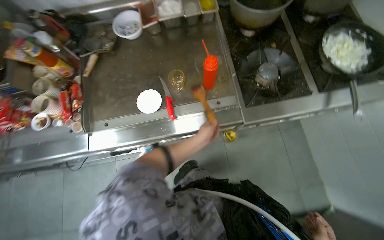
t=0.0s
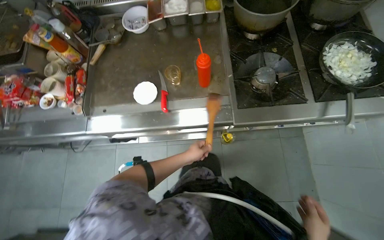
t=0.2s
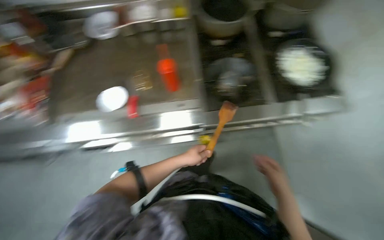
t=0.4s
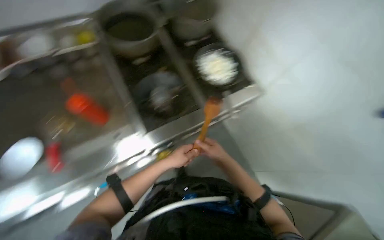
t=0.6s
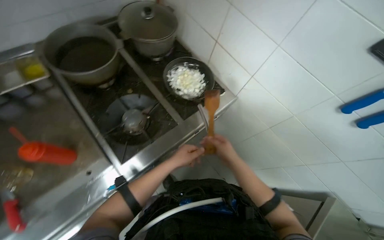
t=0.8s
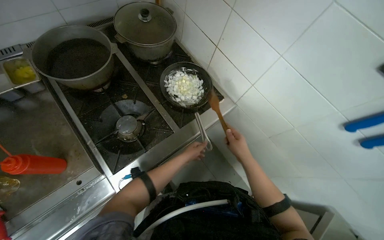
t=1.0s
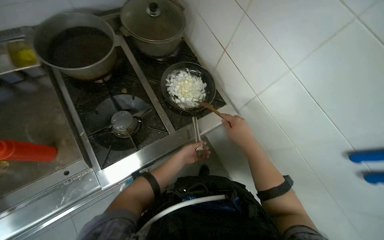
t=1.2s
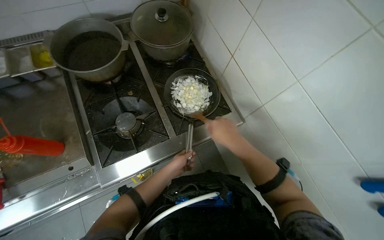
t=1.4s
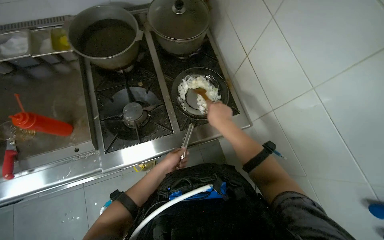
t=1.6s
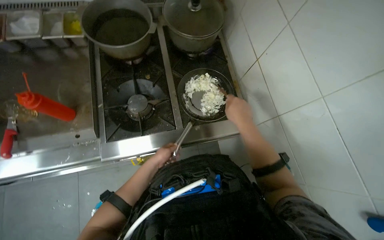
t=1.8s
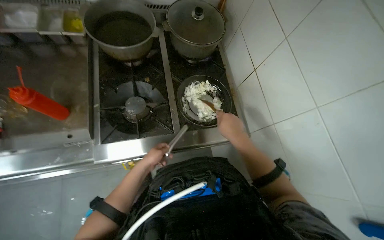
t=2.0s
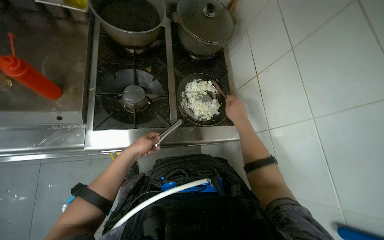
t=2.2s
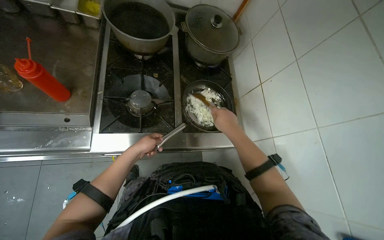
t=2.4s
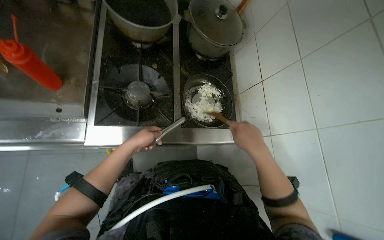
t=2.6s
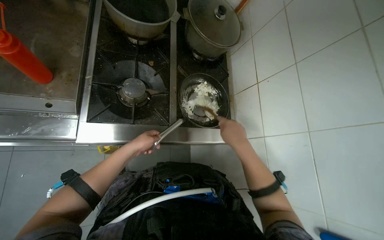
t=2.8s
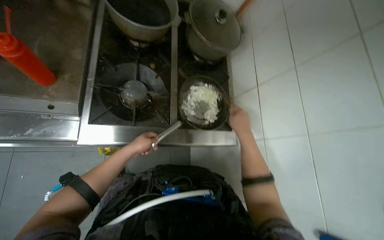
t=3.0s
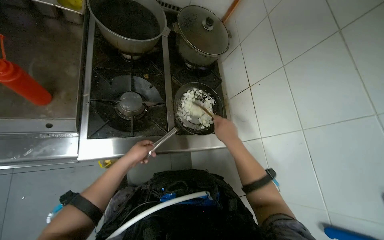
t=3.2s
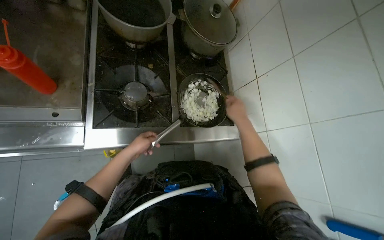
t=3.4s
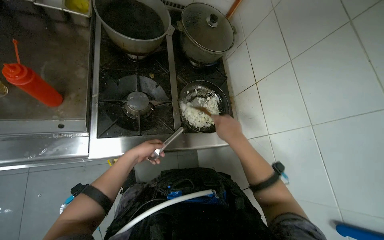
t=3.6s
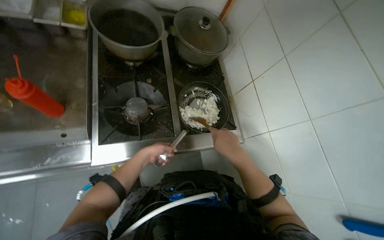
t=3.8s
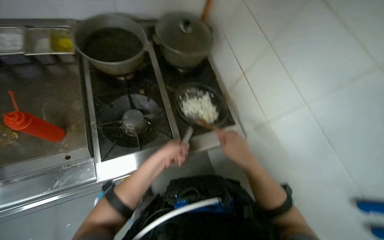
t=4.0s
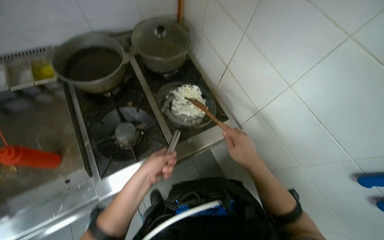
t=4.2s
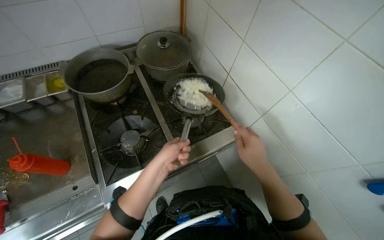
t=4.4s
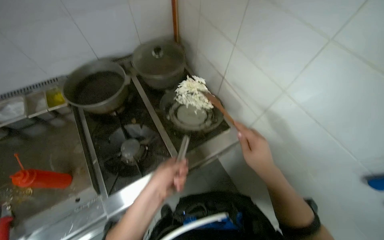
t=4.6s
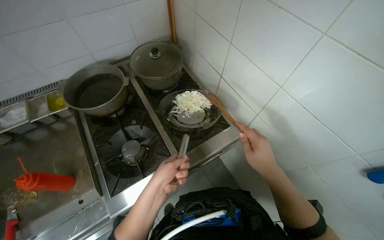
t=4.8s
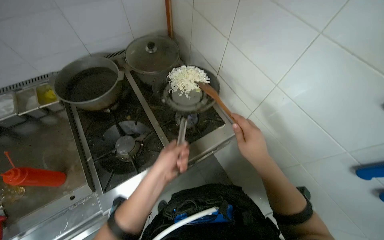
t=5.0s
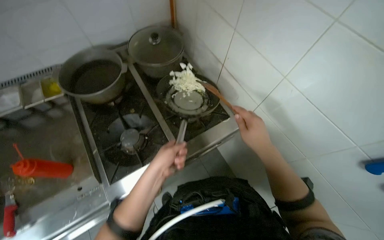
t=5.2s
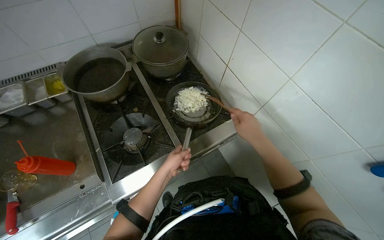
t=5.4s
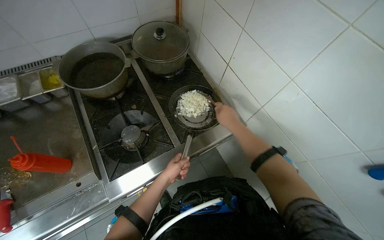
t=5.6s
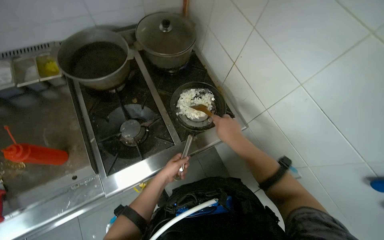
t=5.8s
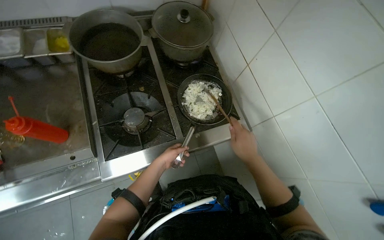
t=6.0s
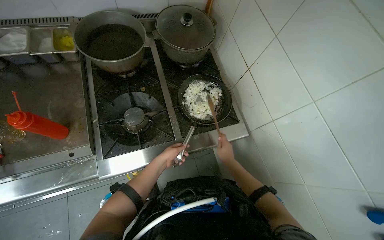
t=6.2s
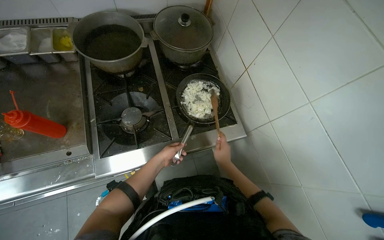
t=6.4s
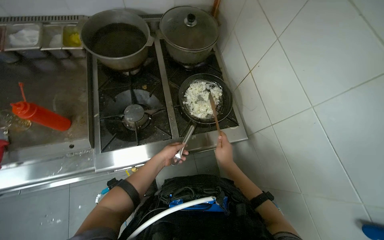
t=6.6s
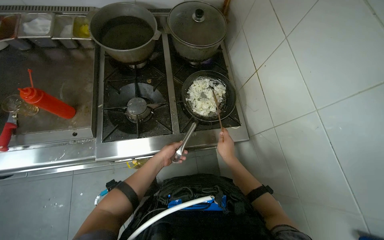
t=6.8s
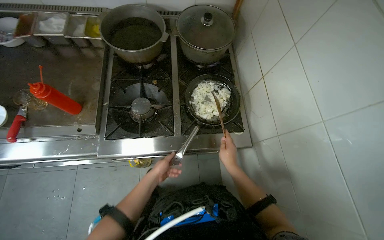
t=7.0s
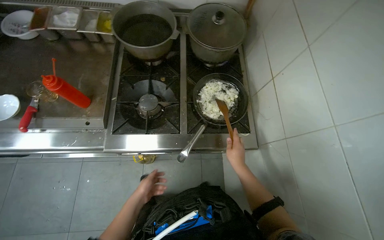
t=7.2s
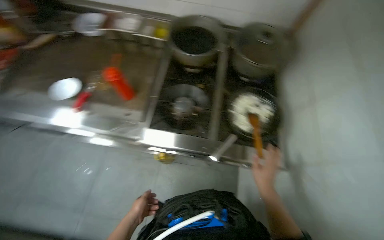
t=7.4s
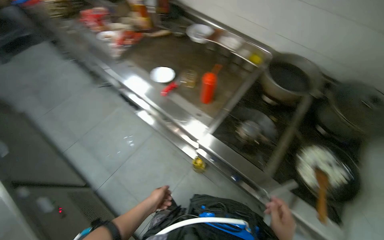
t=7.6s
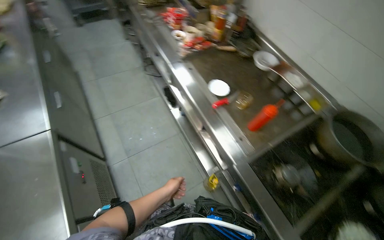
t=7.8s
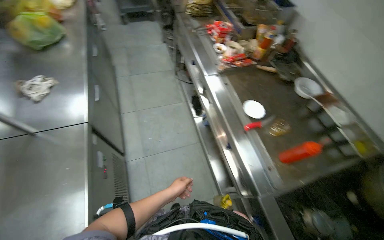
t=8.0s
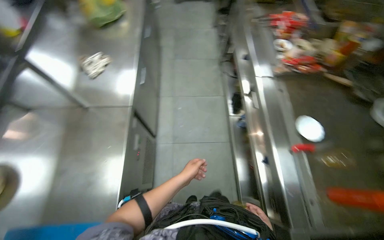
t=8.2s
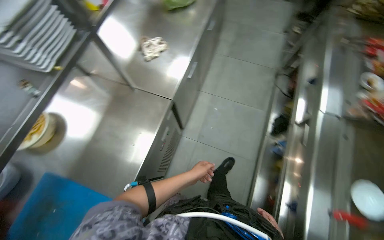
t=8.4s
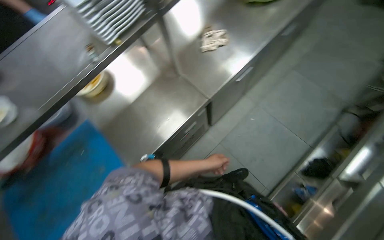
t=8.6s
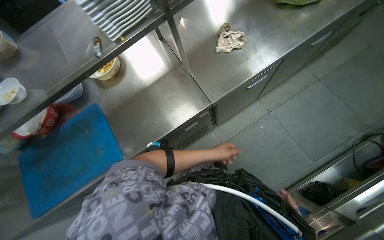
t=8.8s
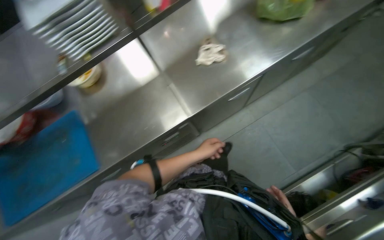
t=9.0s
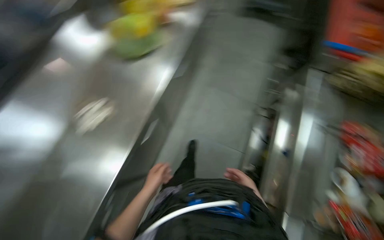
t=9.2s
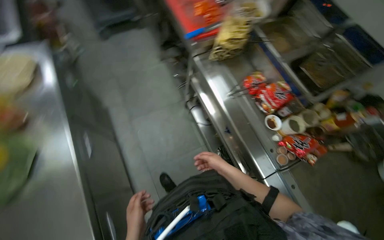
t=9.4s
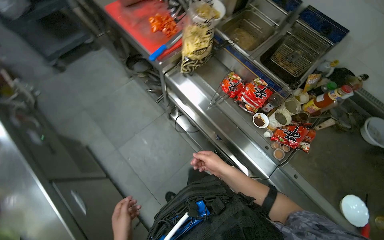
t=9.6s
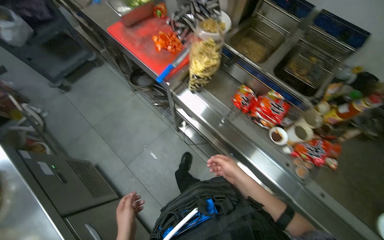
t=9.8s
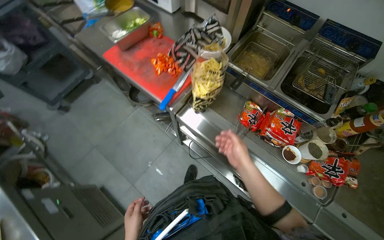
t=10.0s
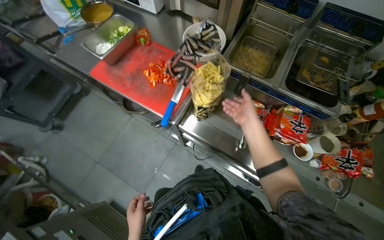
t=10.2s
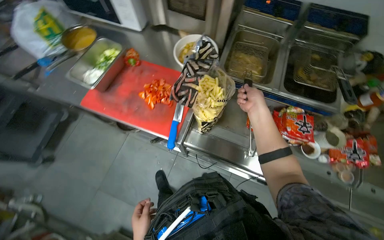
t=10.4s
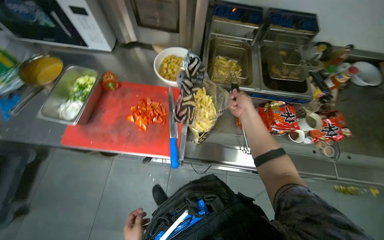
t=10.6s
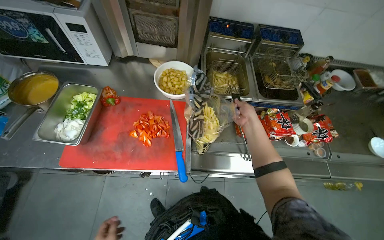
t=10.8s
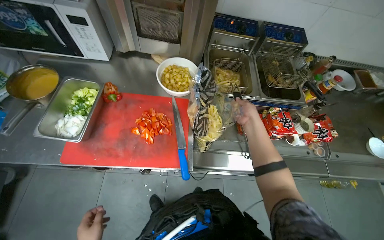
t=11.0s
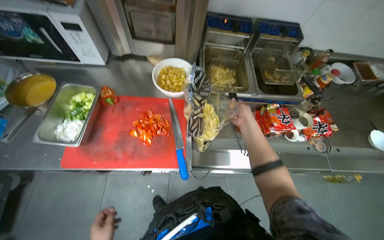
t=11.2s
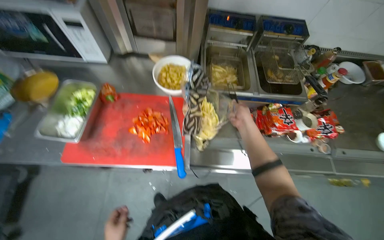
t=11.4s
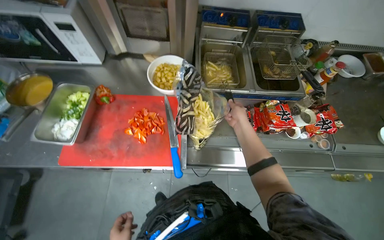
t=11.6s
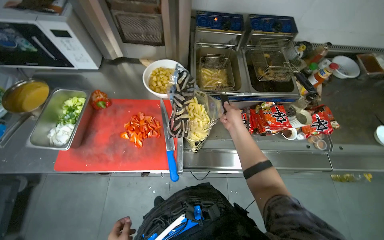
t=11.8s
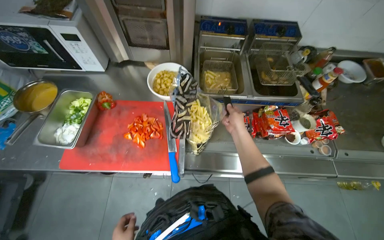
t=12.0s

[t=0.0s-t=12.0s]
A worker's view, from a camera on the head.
Job: cooking food.
The whole recording: Sautéing and seasoning vegetables. The worker stirs onions, adds chopped vegetables, and seasons them in a pan on the stove.
t=0.0s to t=1.6s: The wearer moves approximately 40 cm. The view swings roughly 15 degrees to the right. The view tips upward by approximately 15 degrees.
t=1.6s to t=3.0s: The left hand shifts roughly 10 cm to the left.
t=3.0s to t=4.4s: The scene turns about 30 degrees counterclockwise in the picture. The right hand shifts roughly 20 cm down the picture and nearer to the camera, while the left hand is displaced nearer to the camera and to the right by approximately 25 cm.
t=4.4s to t=6.0s: The left hand shifts about 20 cm farther from the camera. Meanwhile the right hand travels farther from the camera and back again, approximately 10 cm each way.
t=6.0s to t=7.6s: The head turns to the left by some 60 degrees.
t=7.6s to t=9.0s: The wearer moves about 70 cm. The wearer looks approximately 110 degrees further to the left.
t=9.0s to t=10.4s: The camera is carried approximately 80 cm. The wearer looks approximately 75 degrees further to the right.

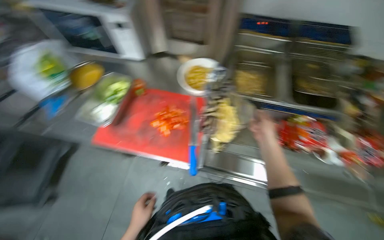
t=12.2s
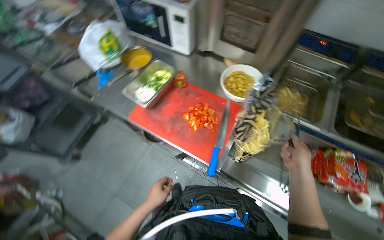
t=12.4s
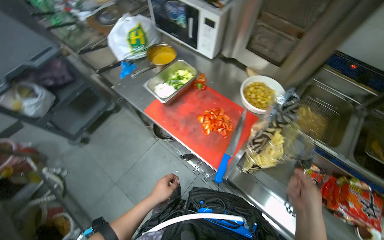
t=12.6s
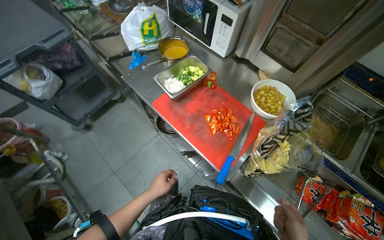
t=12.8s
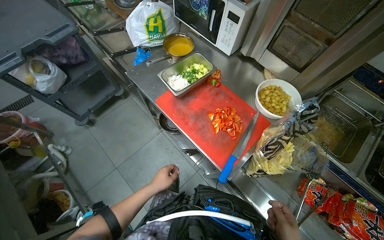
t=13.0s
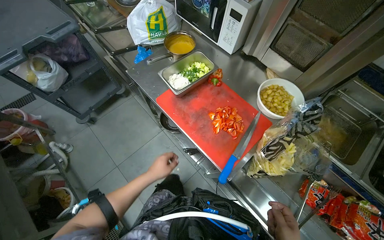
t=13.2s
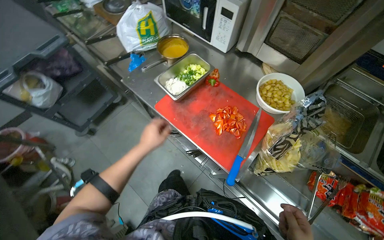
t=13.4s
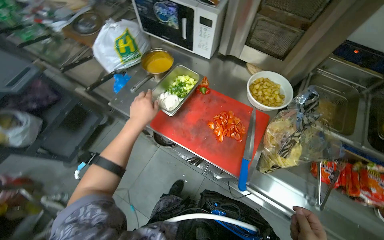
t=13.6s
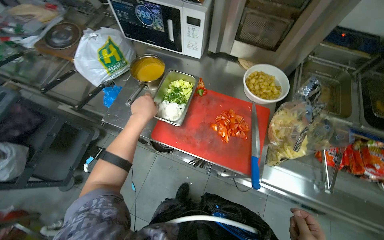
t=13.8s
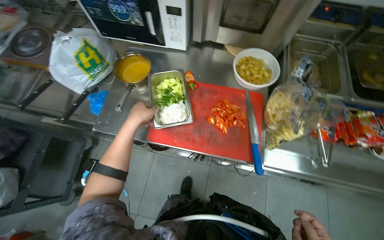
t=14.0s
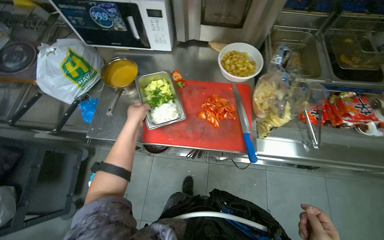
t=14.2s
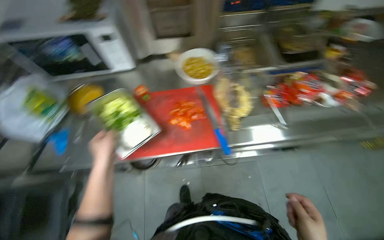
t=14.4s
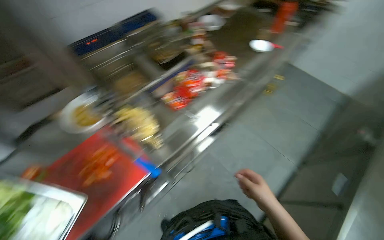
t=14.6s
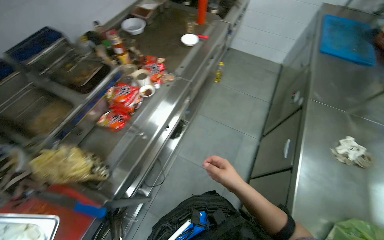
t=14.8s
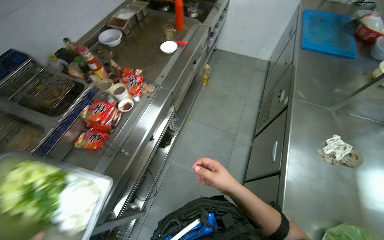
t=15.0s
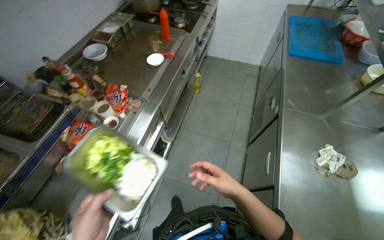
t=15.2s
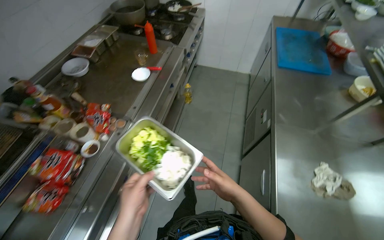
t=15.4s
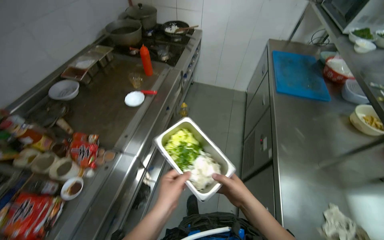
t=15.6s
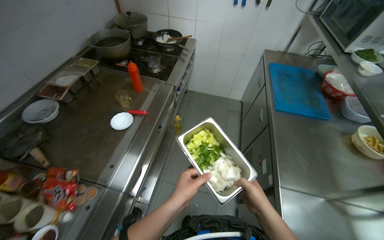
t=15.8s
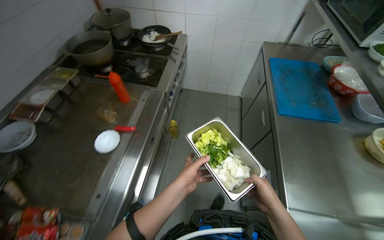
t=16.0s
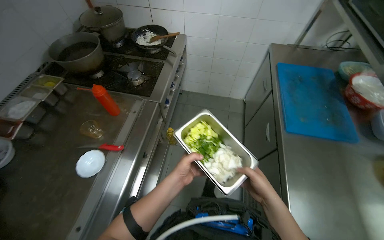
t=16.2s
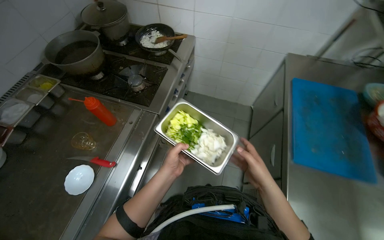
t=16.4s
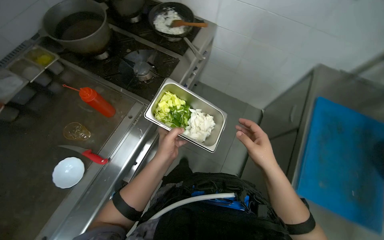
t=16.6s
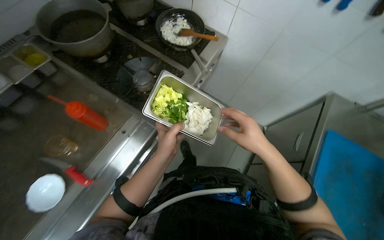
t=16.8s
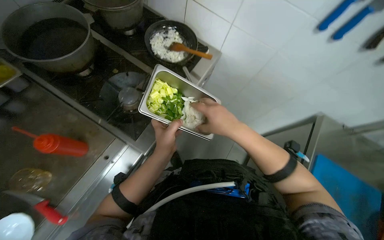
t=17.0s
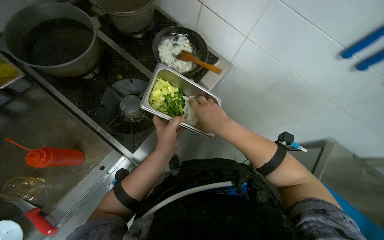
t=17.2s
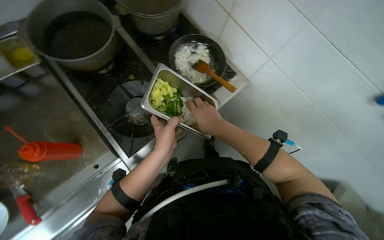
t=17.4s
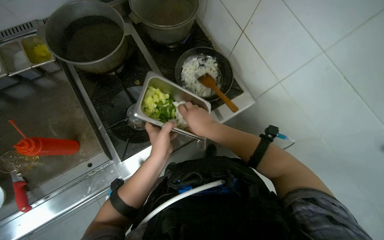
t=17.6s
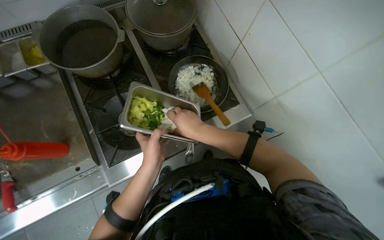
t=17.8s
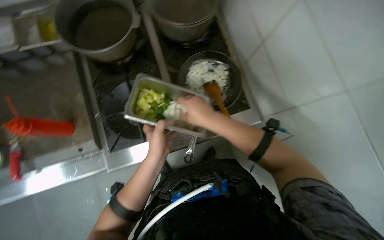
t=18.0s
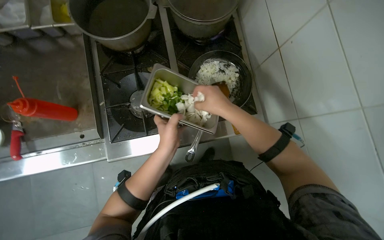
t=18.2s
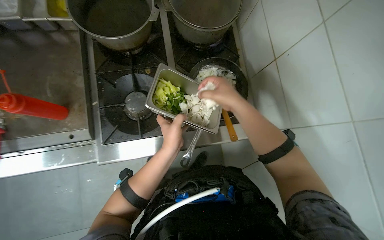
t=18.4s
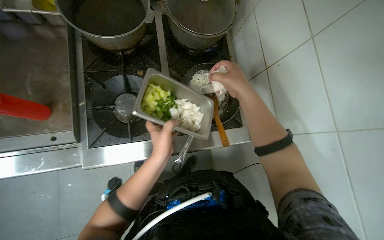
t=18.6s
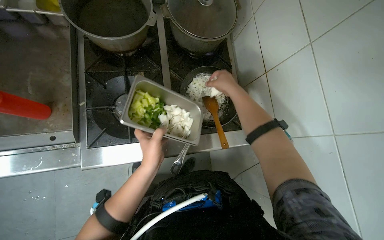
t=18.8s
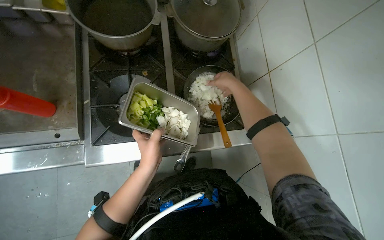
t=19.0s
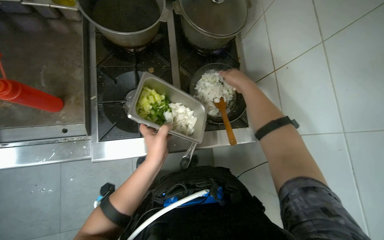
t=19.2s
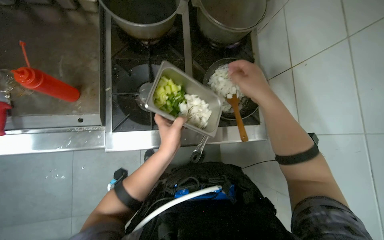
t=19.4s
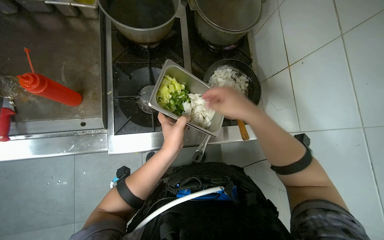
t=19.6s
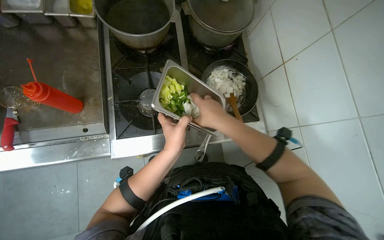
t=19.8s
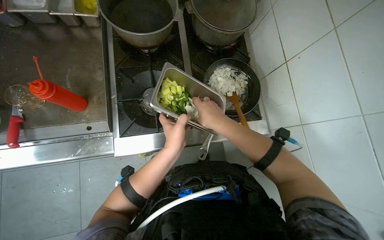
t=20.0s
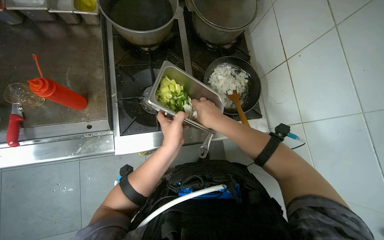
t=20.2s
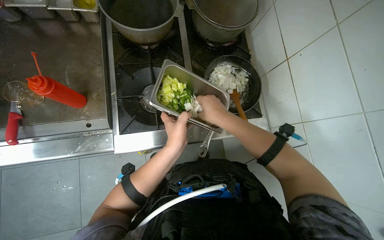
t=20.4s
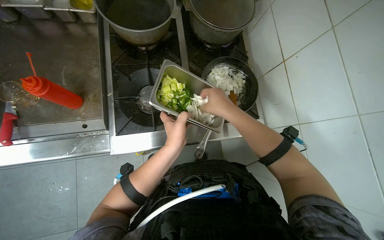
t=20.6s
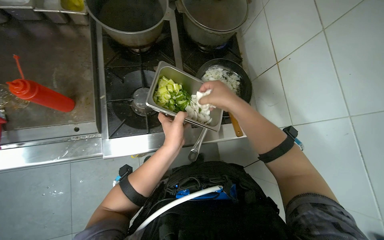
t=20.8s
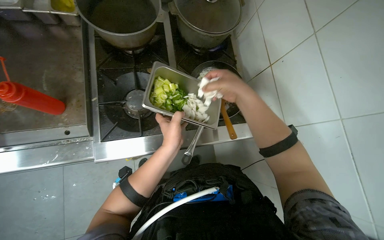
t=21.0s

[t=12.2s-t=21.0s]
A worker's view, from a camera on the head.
Job: cooking food.
The whole recording: Sautéing and seasoning vegetables. The worker stirs onions, adds chopped vegetables, and seasons them in a pan on the stove.
t=13.6s to t=15.2s: The camera travels approximately 60 cm. The wearer's head swings about 105 degrees to the right.
t=15.2s to t=16.6s: The camera is carried approximately 1 m.
t=16.6s to t=18.0s: The camera is carried roughly 70 cm. The wearer looks about 45 degrees further to the left.
t=18.0s to t=19.6s: The right hand reaches about 10 cm farther from the camera, then returns.
t=19.6s to t=21.0s: The hands stay close to where they were, moving slightly.
